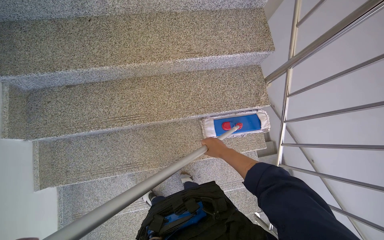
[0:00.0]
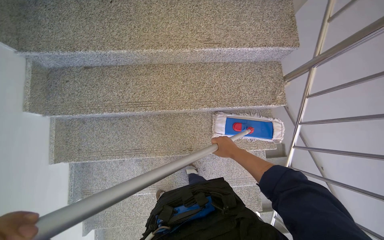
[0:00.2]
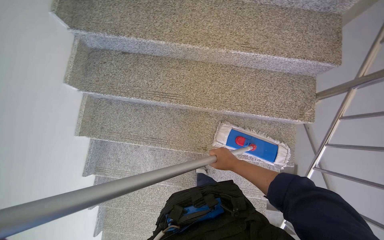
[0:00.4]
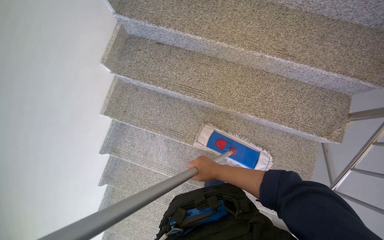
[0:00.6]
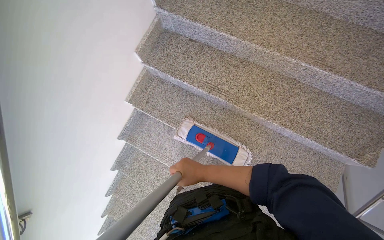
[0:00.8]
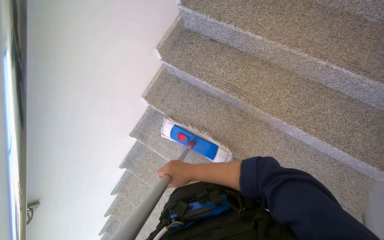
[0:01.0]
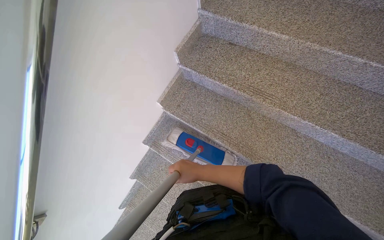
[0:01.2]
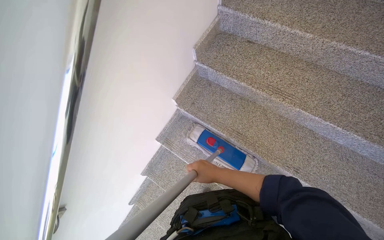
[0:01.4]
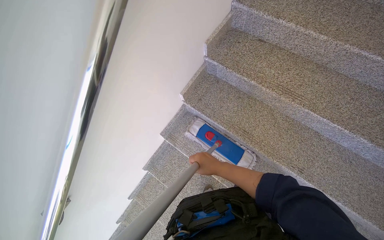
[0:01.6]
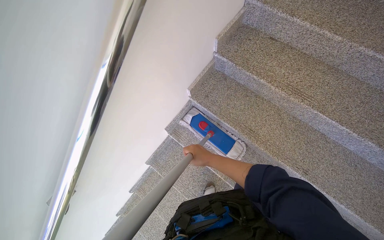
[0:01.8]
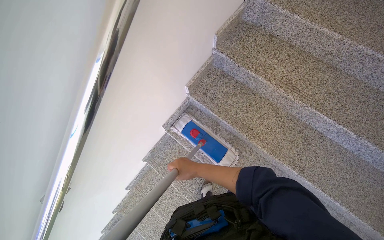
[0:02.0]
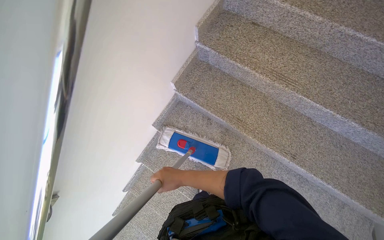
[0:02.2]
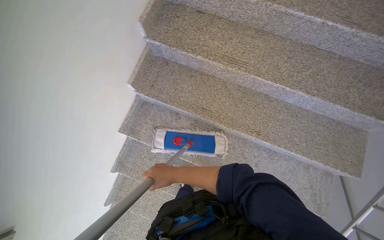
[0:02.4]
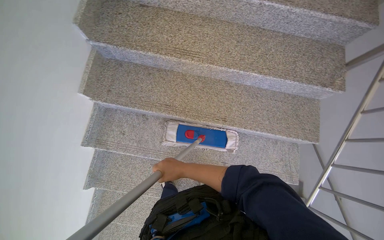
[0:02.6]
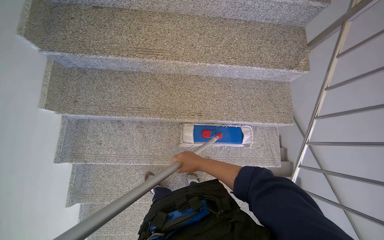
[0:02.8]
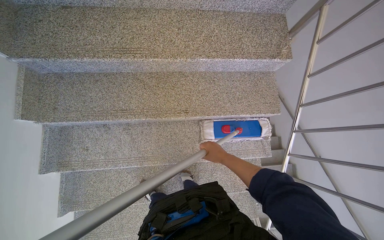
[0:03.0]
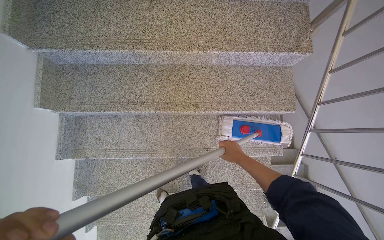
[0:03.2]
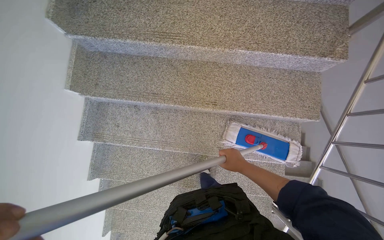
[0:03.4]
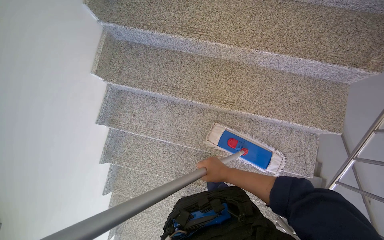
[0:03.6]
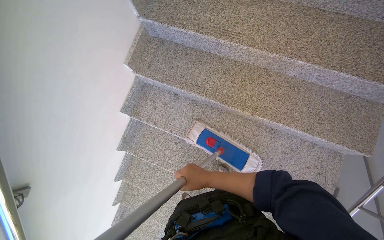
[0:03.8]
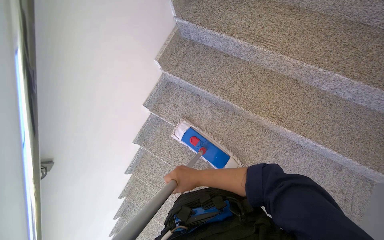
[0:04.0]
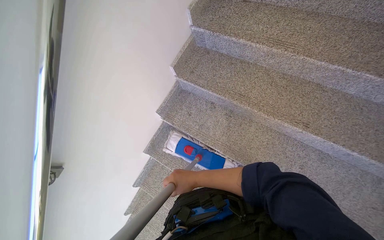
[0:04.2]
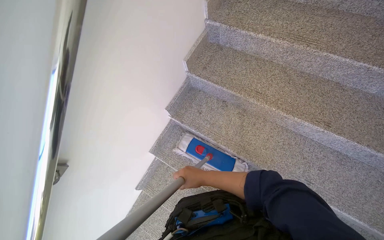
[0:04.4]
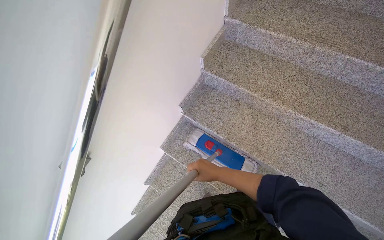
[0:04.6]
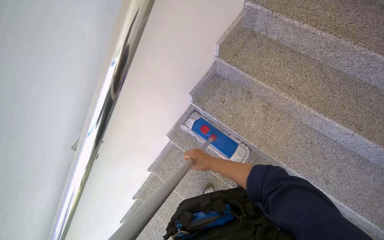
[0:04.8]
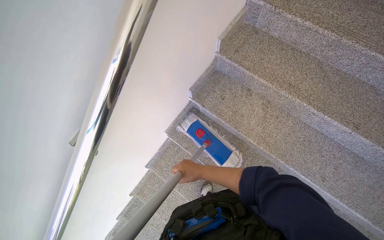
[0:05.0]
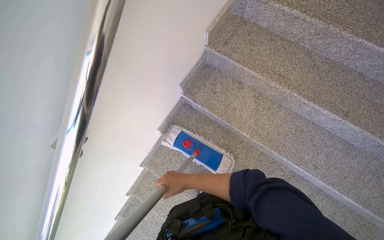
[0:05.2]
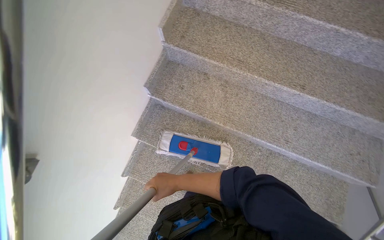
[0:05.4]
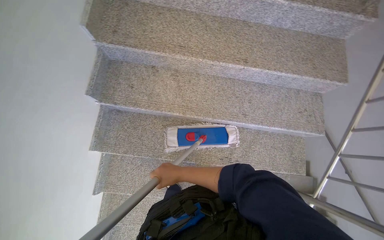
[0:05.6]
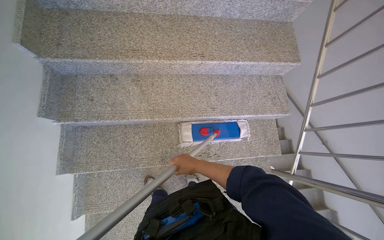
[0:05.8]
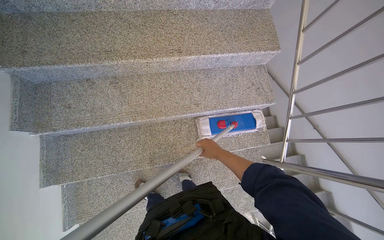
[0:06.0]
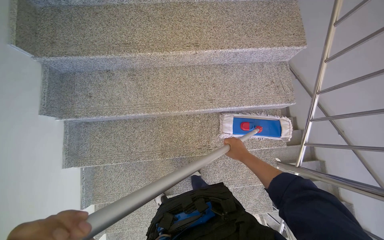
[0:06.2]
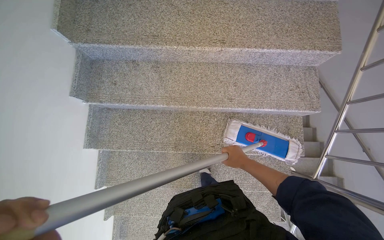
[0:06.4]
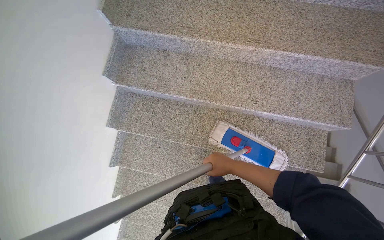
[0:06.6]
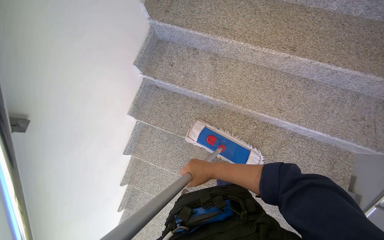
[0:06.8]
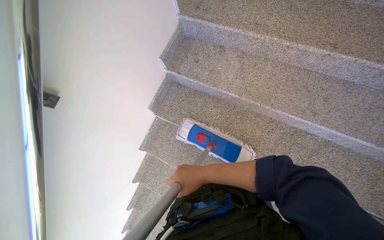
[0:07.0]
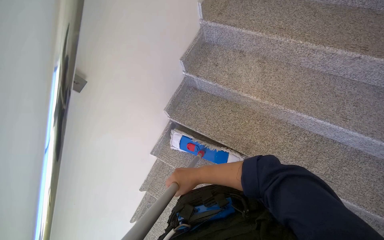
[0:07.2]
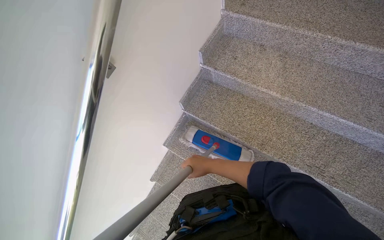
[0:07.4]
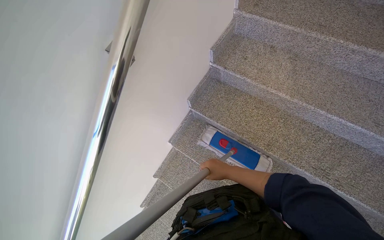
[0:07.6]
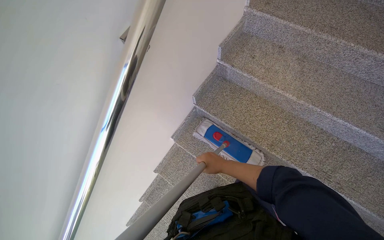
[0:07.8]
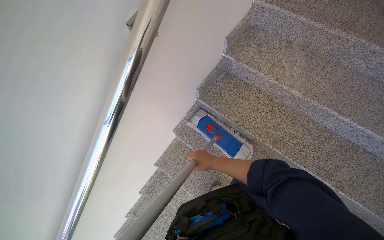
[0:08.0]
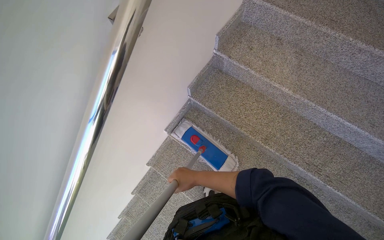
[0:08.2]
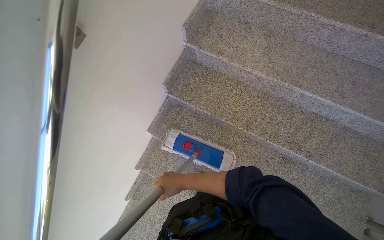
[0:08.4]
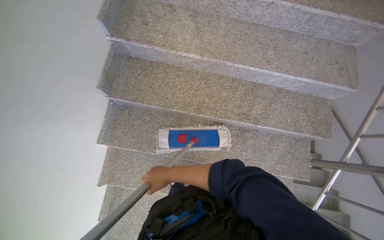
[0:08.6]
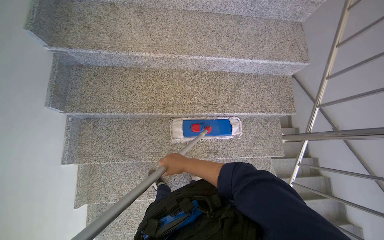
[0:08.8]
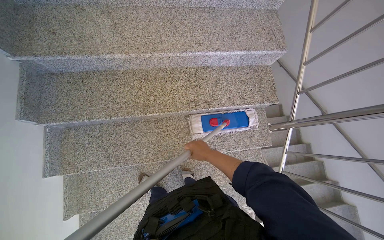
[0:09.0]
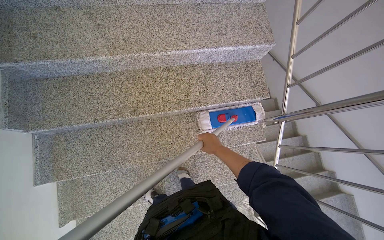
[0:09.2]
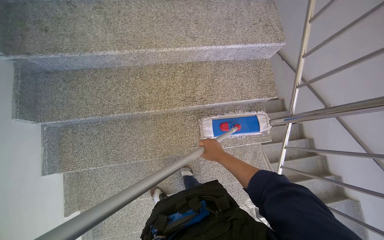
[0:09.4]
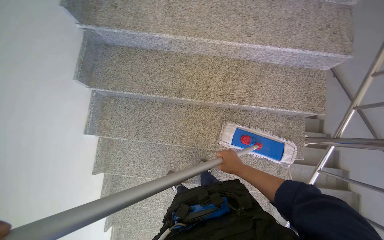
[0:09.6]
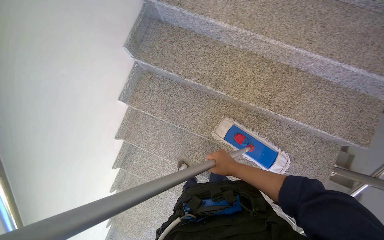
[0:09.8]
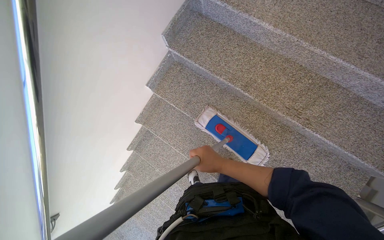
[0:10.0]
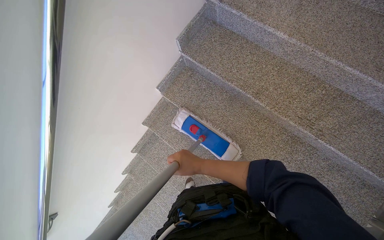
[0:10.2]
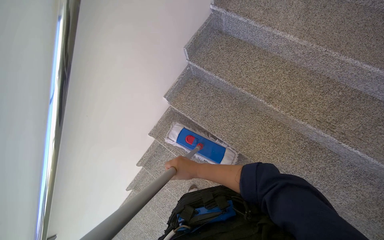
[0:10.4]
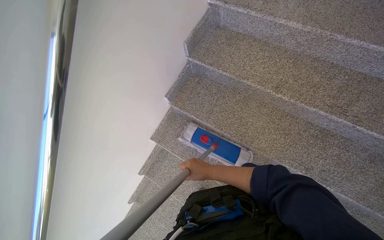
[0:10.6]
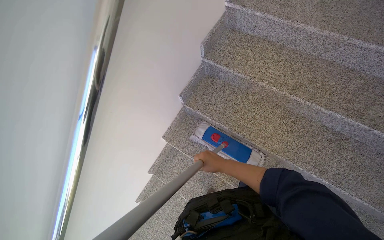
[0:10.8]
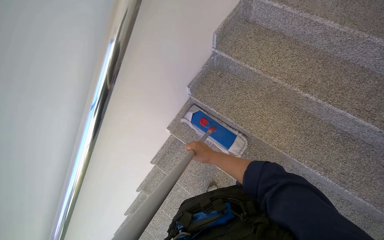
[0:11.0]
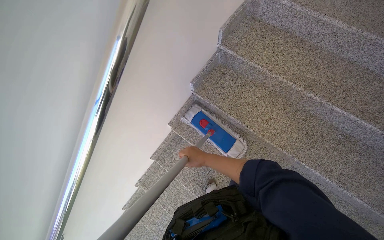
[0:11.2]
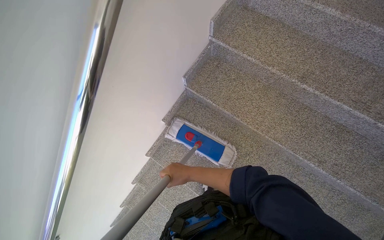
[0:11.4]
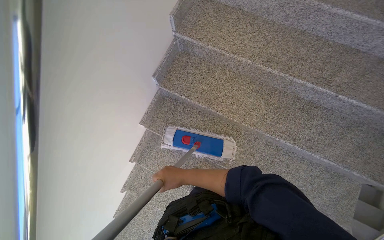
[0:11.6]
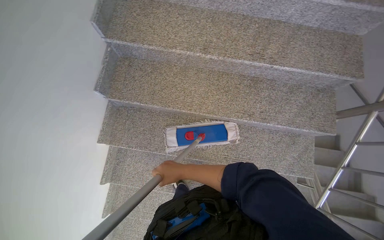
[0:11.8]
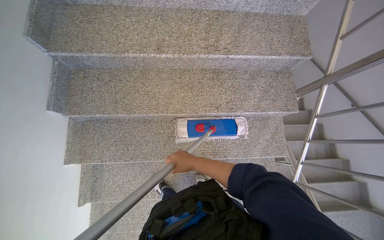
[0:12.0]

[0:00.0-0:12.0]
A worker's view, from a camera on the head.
Job: mopping floor.
The whole recording: Mopping stairwell floor. The worker mops the floor of the stairwell, including the landing and stairs.
0:00.0 to 0:01.6: The camera is carried some 60 cm. The wearer looks some 50 degrees further to the left.
0:01.6 to 0:03.0: The wearer looks about 40 degrees further to the right.
0:03.0 to 0:04.4: The camera is carried approximately 40 cm. The head rotates about 40 degrees to the left.
0:04.4 to 0:06.0: The wearer's head swings some 45 degrees to the right. The view tips downward by roughly 15 degrees.
0:06.0 to 0:07.6: The head travels about 50 cm. The head turns to the left by some 50 degrees.
0:07.6 to 0:09.0: The wearer looks roughly 45 degrees further to the right.
0:09.0 to 0:10.4: The wearer looks about 45 degrees further to the left.
0:10.4 to 0:12.0: The wearer's head swings some 40 degrees to the right.

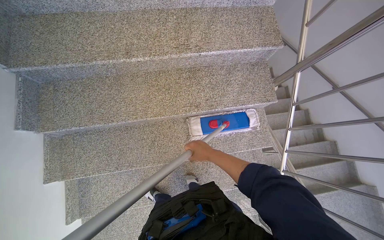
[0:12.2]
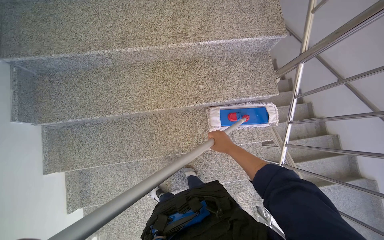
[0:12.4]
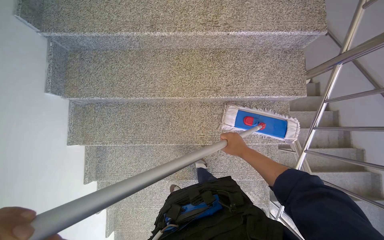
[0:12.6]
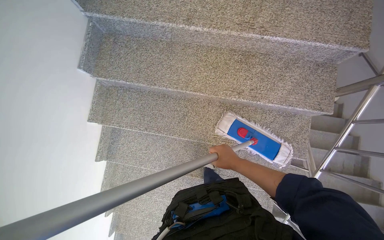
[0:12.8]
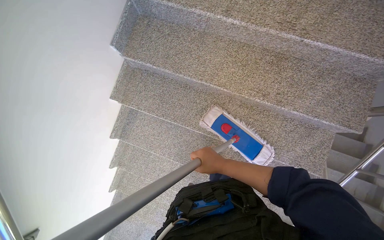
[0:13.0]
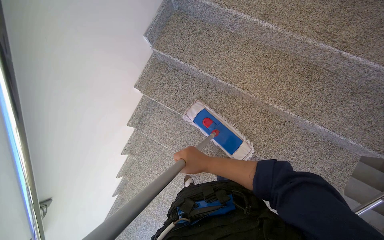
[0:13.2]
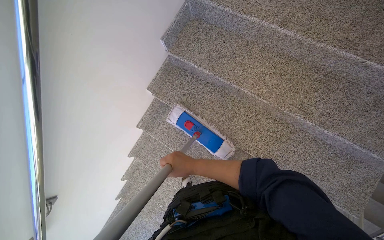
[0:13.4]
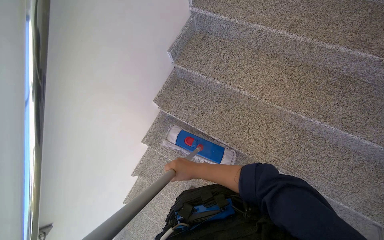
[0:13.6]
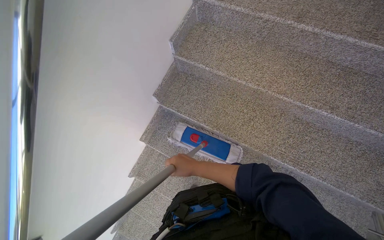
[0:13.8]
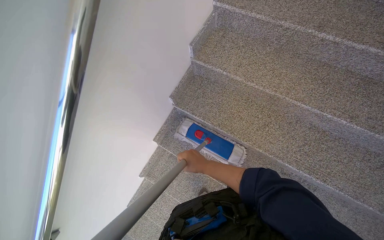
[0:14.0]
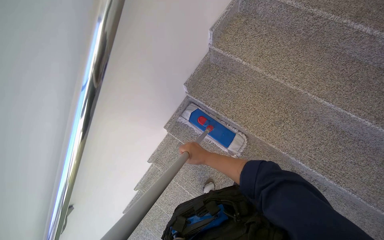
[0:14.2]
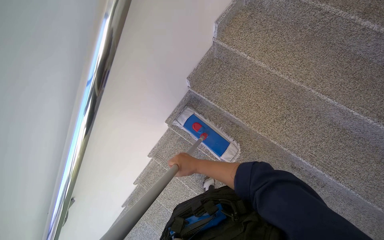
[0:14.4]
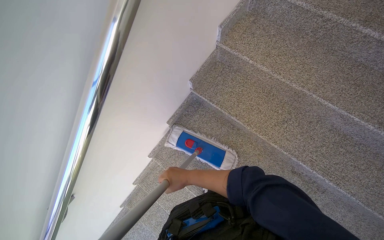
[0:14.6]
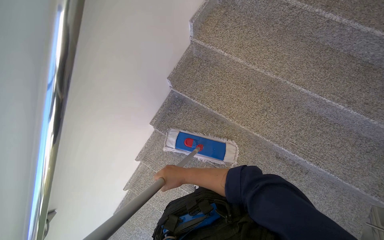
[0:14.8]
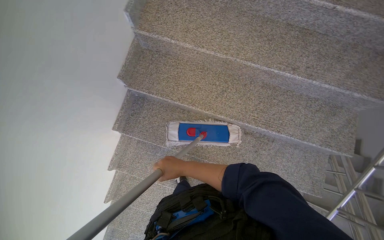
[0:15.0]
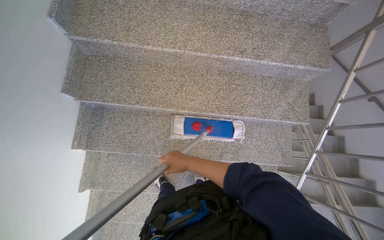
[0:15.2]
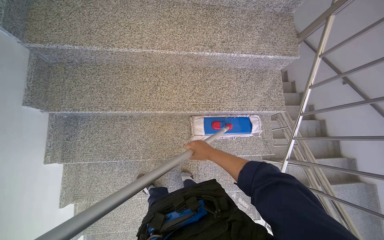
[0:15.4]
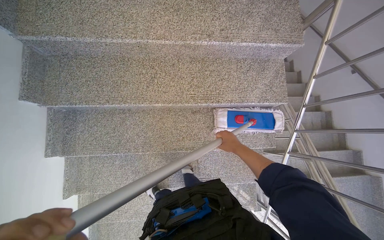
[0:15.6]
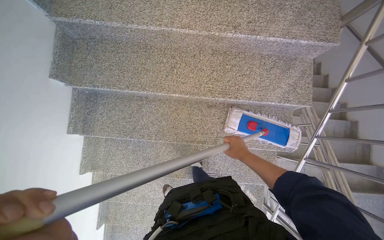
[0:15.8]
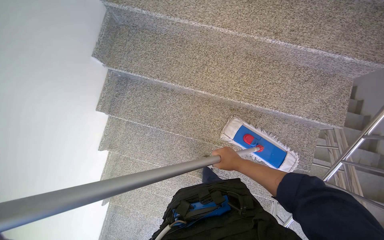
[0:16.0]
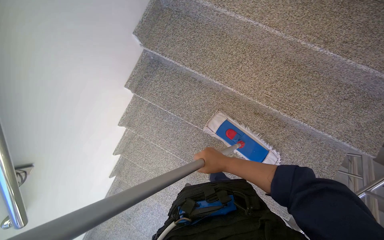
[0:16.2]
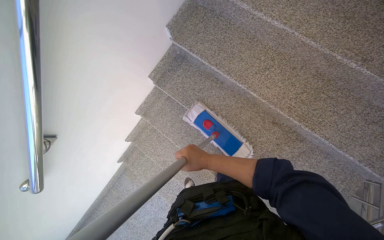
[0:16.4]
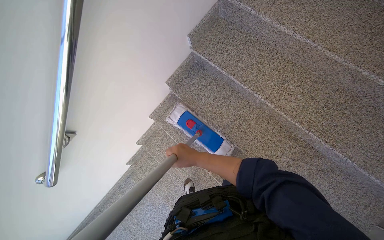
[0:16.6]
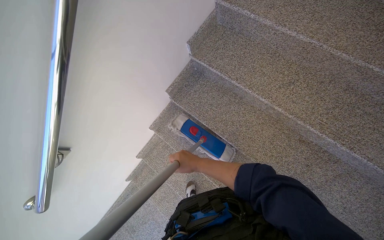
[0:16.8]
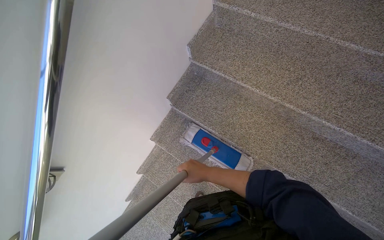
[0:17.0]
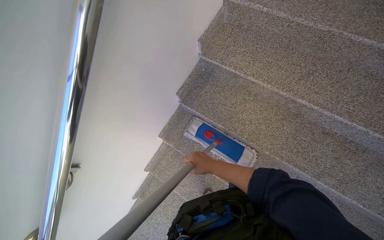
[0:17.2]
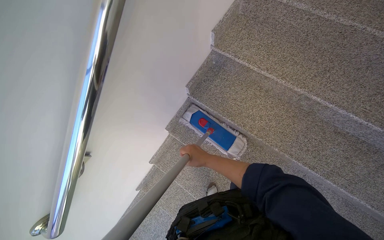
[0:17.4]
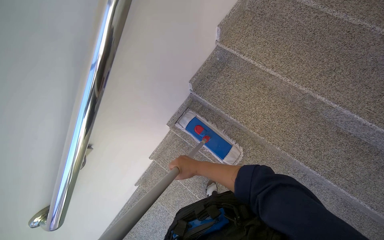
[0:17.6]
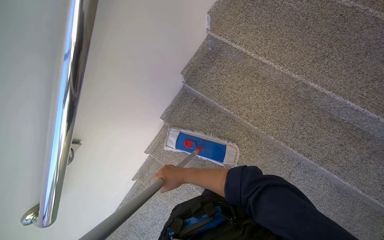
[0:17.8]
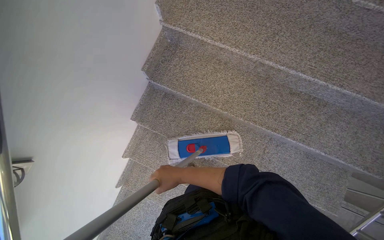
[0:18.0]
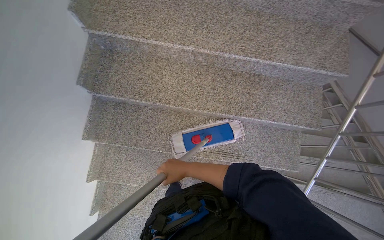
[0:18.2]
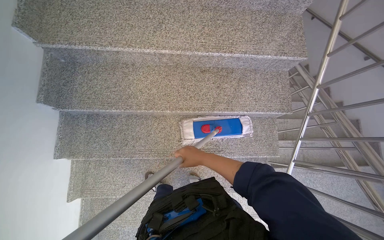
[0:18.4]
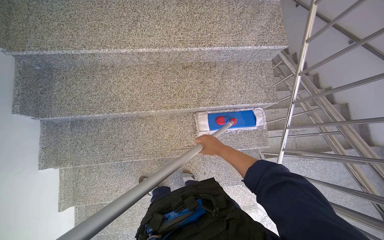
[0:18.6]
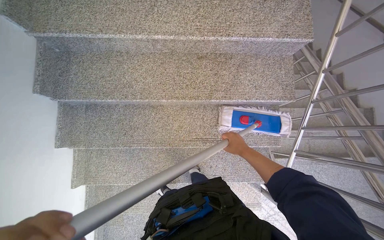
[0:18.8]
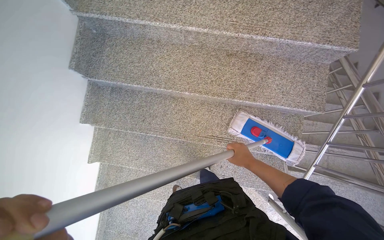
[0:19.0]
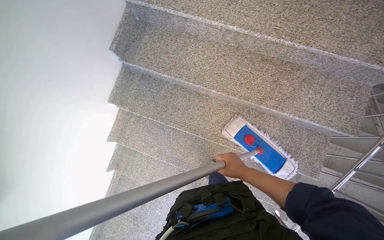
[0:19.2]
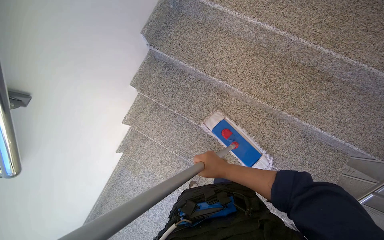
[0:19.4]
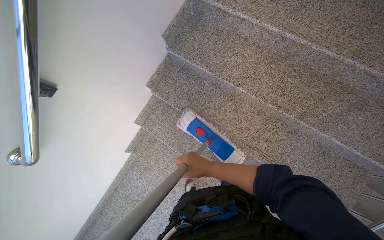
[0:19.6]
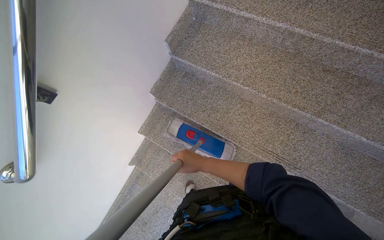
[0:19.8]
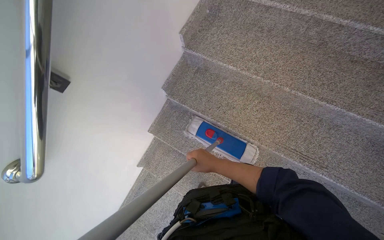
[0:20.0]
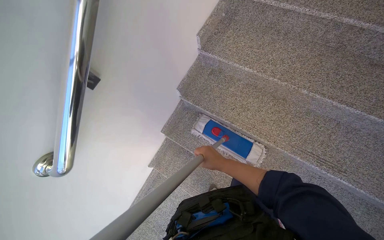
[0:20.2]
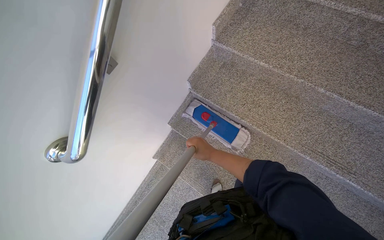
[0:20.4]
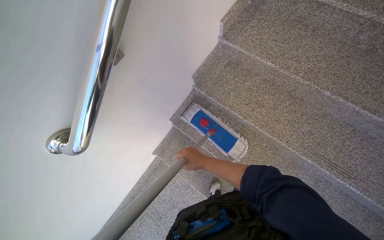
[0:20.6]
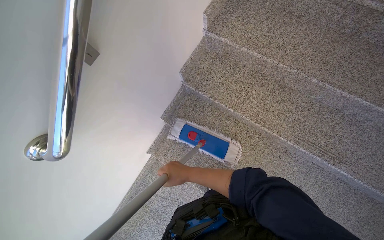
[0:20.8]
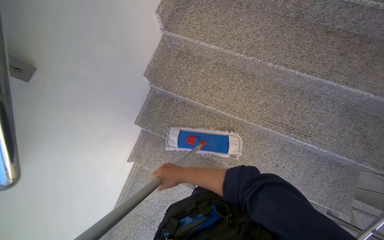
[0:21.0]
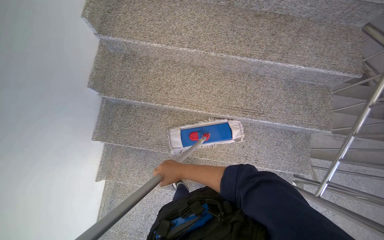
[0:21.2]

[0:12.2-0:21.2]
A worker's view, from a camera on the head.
Job: mopping floor.
The whole recording: Mopping stairwell floor. The worker mops the floor of the stairwell, including the landing and stairs.
0:12.2 to 0:13.8: The wearer moves approximately 40 cm. The wearer looks roughly 40 degrees further to the left.
0:13.8 to 0:15.2: The head turns to the right by about 25 degrees.
0:15.2 to 0:16.6: The wearer's head swings some 40 degrees to the left.
0:16.6 to 0:18.2: The wearer's head swings some 35 degrees to the right.
0:18.2 to 0:19.8: The head rotates roughly 25 degrees to the left.
0:19.8 to 0:21.2: The head rotates some 25 degrees to the right.
